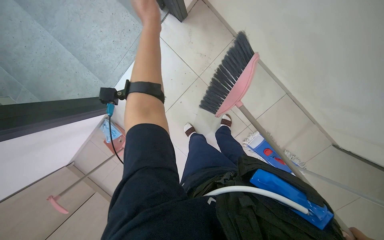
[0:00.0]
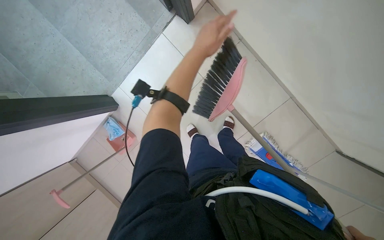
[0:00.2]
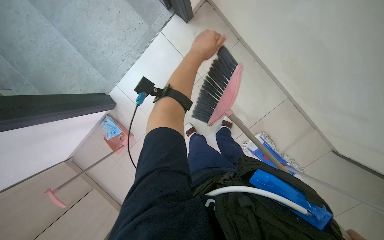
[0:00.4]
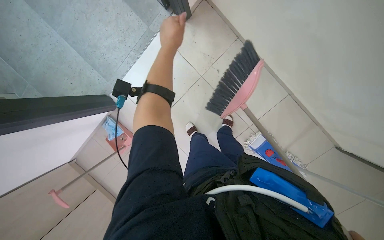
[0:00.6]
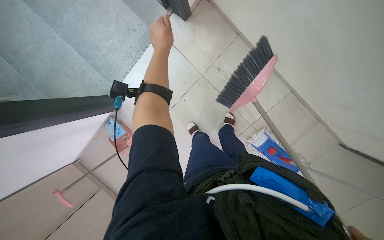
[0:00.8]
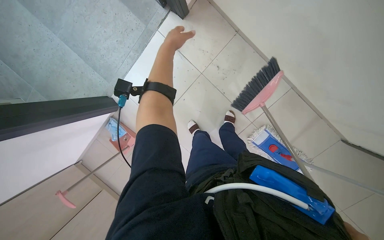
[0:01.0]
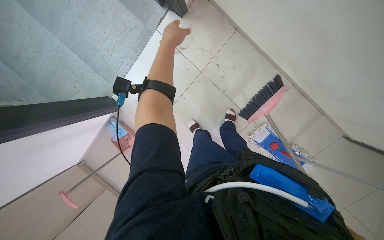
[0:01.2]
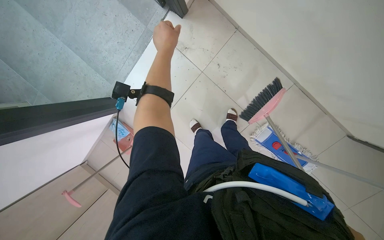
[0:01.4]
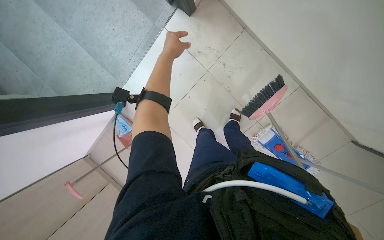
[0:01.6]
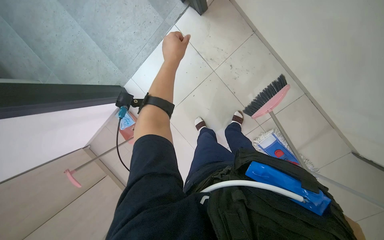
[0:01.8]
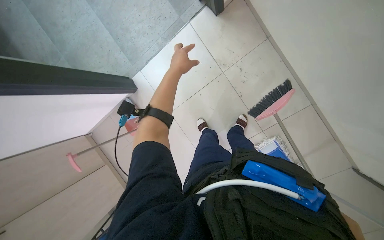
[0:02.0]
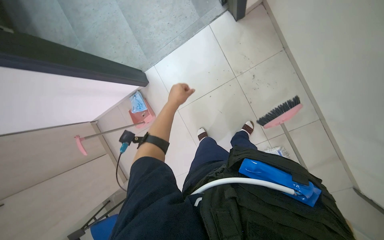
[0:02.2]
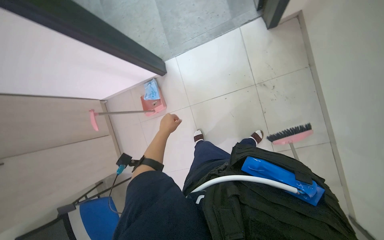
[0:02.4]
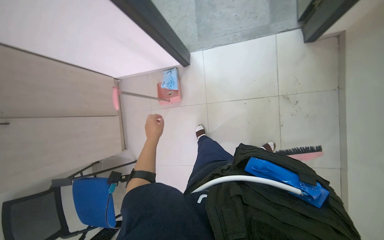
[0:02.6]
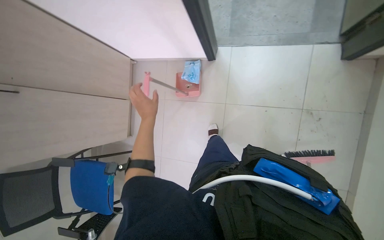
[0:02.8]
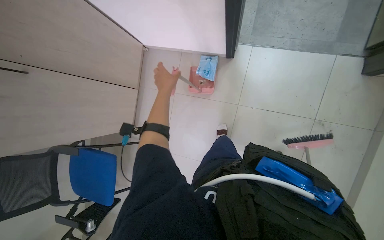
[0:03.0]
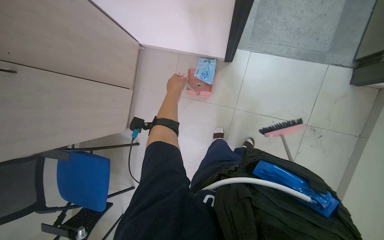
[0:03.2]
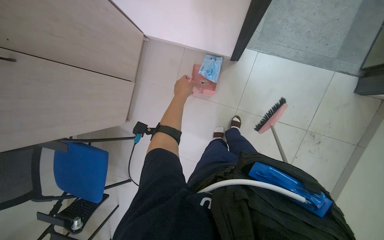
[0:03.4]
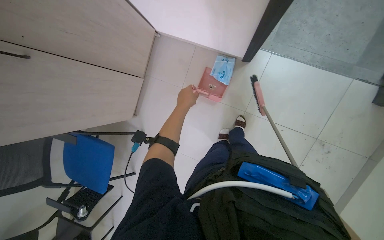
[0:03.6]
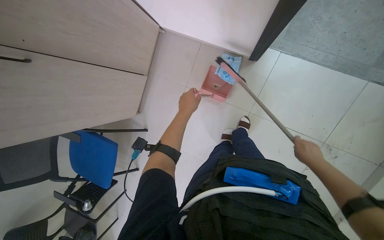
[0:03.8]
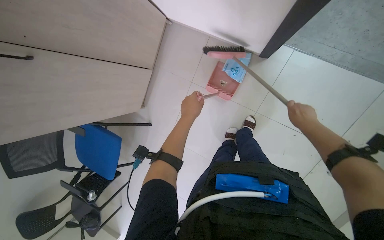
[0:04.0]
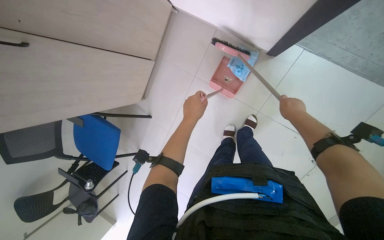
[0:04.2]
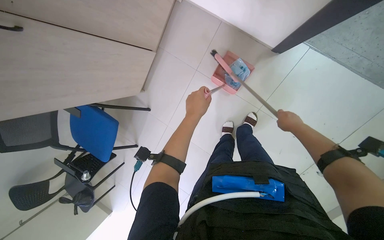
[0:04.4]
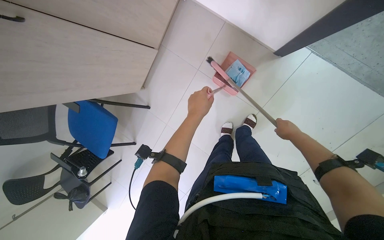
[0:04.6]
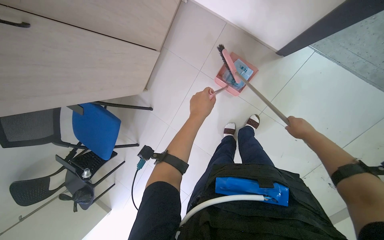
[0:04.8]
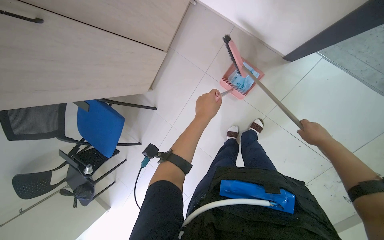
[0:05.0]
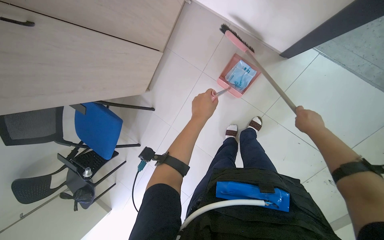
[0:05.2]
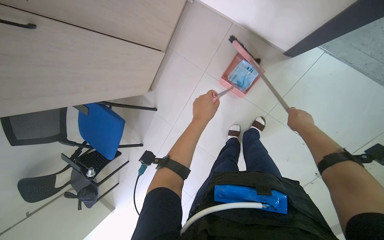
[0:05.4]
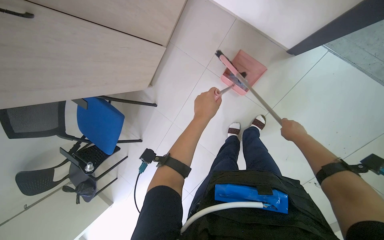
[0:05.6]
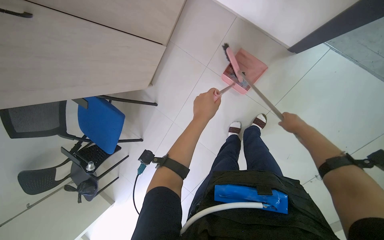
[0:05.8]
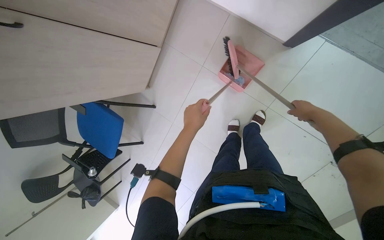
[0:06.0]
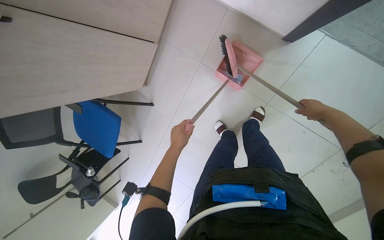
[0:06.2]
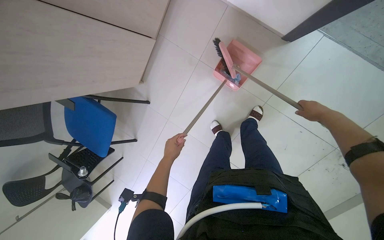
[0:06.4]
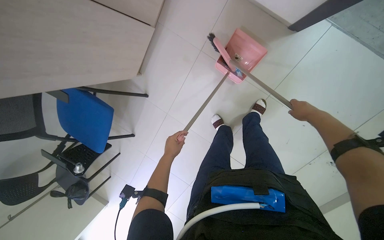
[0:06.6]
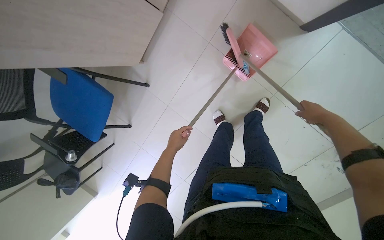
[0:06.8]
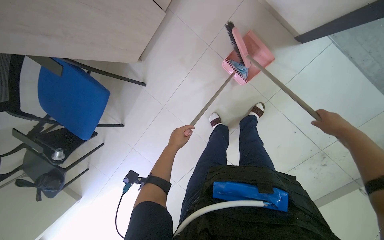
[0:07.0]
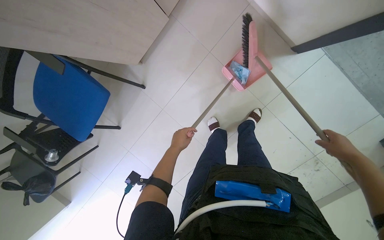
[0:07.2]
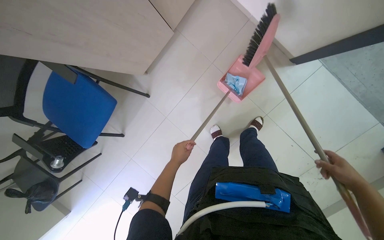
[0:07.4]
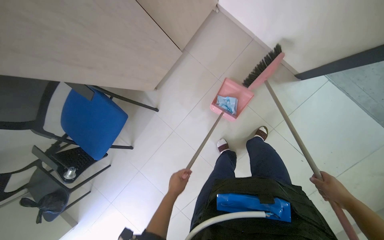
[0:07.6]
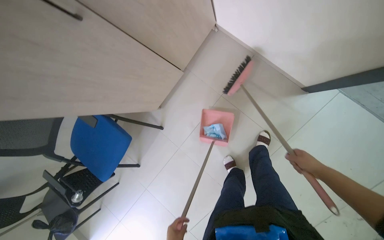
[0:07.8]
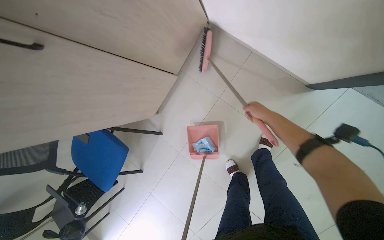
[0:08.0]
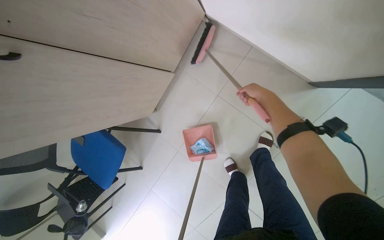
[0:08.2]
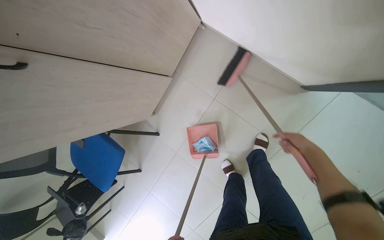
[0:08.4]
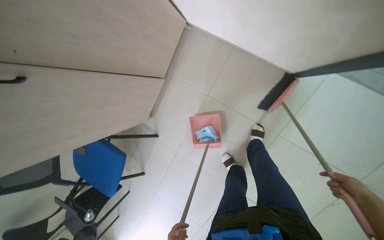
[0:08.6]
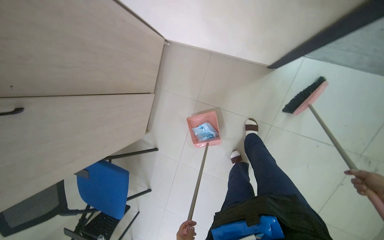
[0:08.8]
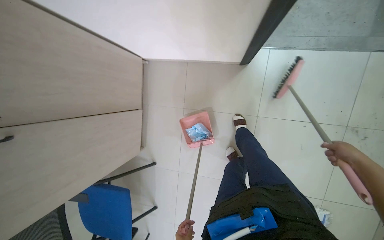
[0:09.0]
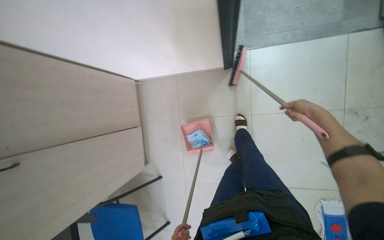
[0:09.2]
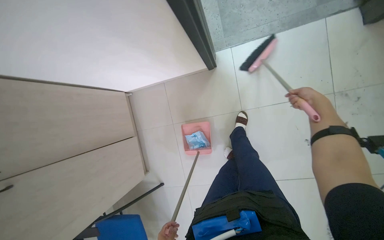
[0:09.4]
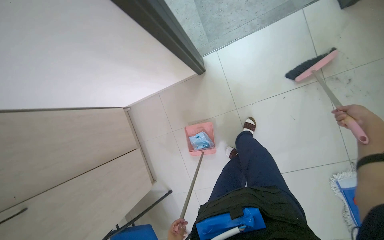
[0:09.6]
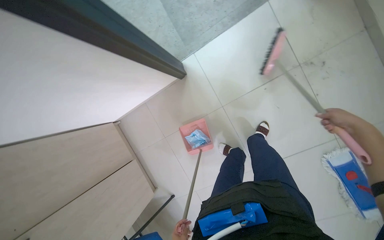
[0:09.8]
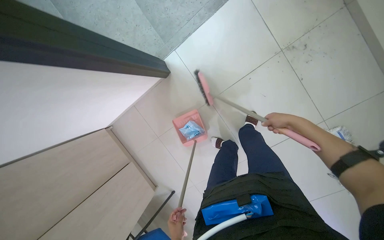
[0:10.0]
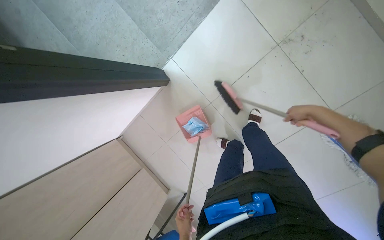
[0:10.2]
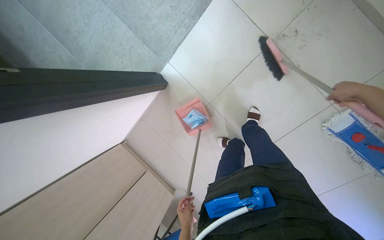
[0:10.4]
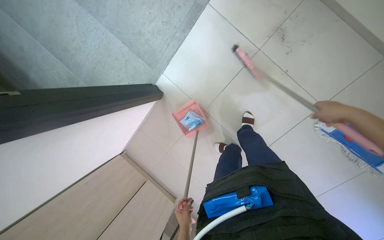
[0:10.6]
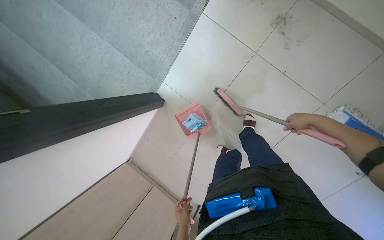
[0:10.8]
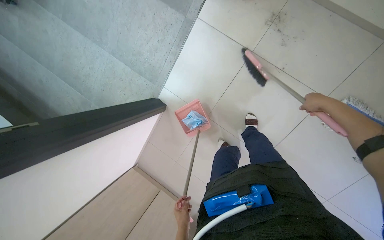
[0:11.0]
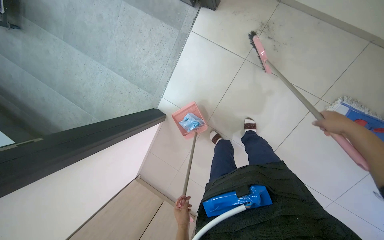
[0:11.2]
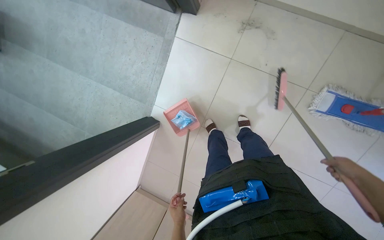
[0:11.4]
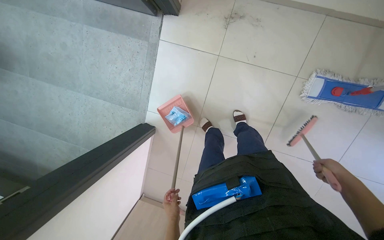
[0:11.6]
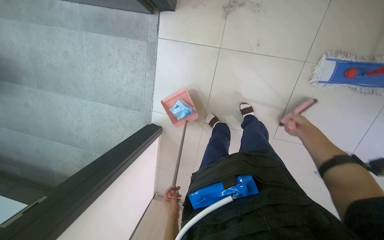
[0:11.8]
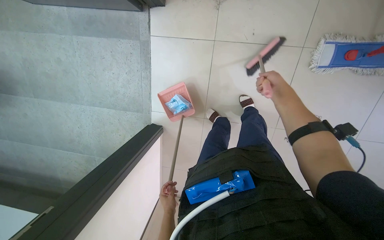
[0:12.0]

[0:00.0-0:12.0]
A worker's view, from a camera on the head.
Job: sweeping floor.
The whole recording: Sweeping and collecting debris from floor. The worker sweeps debris from the floor with a broom and collects it into a dustpan.
0:00.0 to 0:01.6: The left hand is displaced down the picture by about 10 cm.
0:01.6 to 0:03.0: The wearer moves approximately 70 cm. The scene turns about 55 degrees clockwise in the picture.
0:03.0 to 0:04.4: The wearer looks approximately 15 degrees further downward.
0:04.4 to 0:06.0: The right hand moves to the right, roughly 10 cm.
0:06.0 to 0:07.6: The left hand moves down the picture, farther from the camera and to the left, approximately 50 cm. The right hand shifts approximately 25 cm down the picture.
0:07.6 to 0:09.0: Everything in view rotates approximately 35 degrees counterclockwise.
0:09.0 to 0:10.4: The camera travels approximately 60 cm. The scene turns roughly 50 degrees counterclockwise in the picture.
0:10.4 to 0:12.0: The scene turns roughly 35 degrees counterclockwise in the picture. The left hand shifts approximately 30 cm up the picture and to the left, while the right hand travels farther from the camera by roughly 15 cm, and travels down the picture and back again, roughly 35 cm each way.

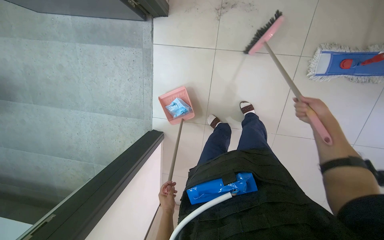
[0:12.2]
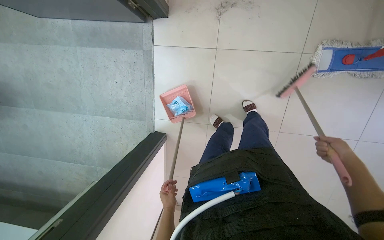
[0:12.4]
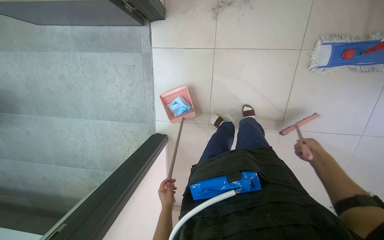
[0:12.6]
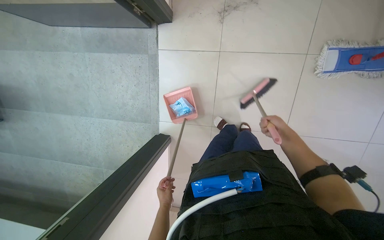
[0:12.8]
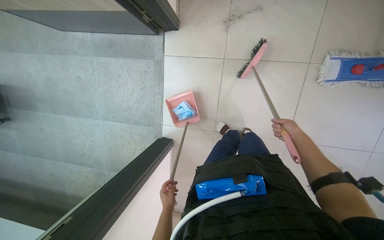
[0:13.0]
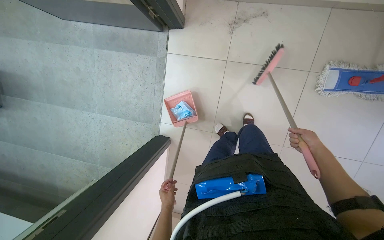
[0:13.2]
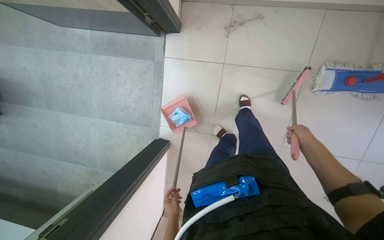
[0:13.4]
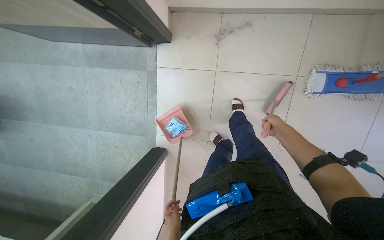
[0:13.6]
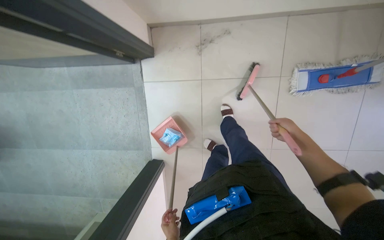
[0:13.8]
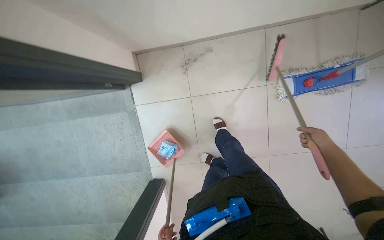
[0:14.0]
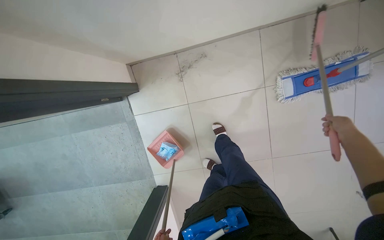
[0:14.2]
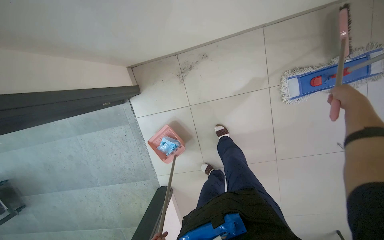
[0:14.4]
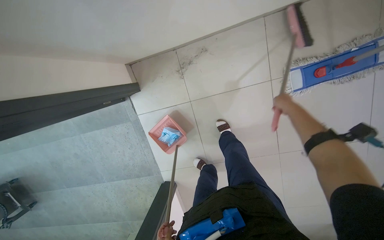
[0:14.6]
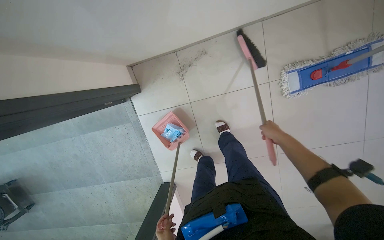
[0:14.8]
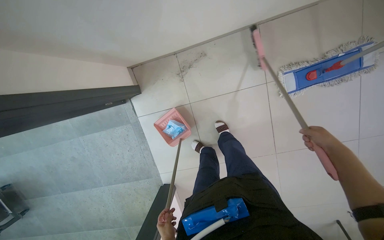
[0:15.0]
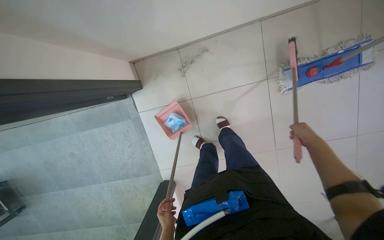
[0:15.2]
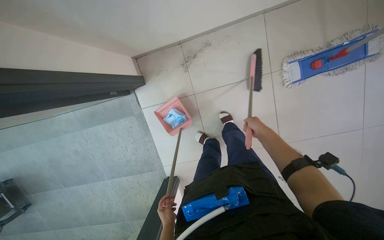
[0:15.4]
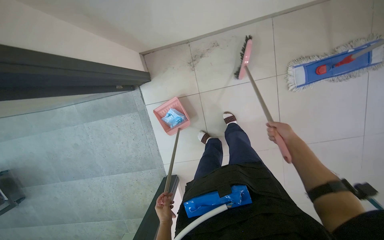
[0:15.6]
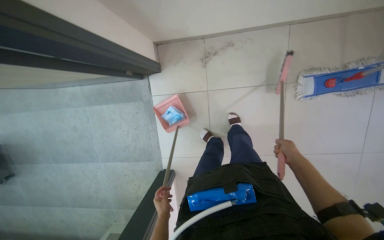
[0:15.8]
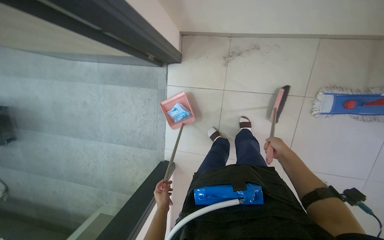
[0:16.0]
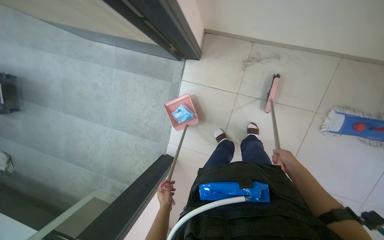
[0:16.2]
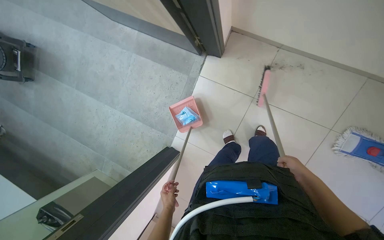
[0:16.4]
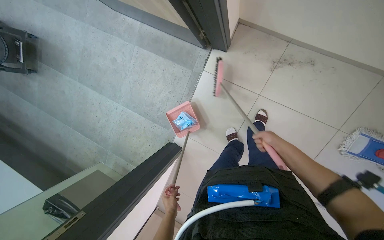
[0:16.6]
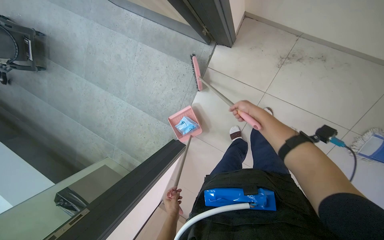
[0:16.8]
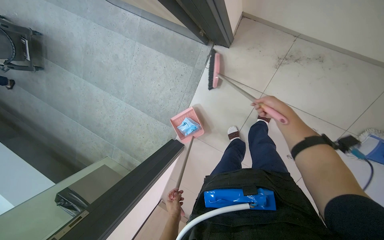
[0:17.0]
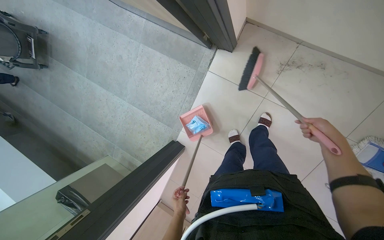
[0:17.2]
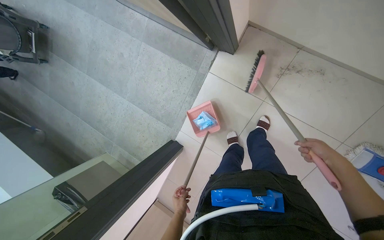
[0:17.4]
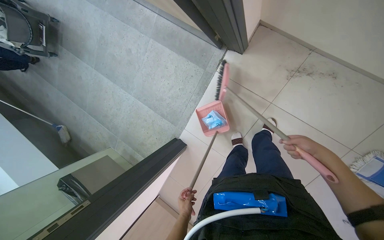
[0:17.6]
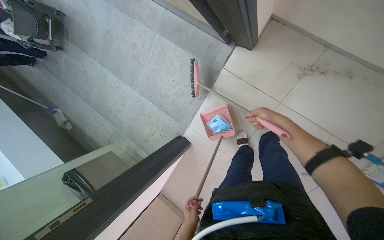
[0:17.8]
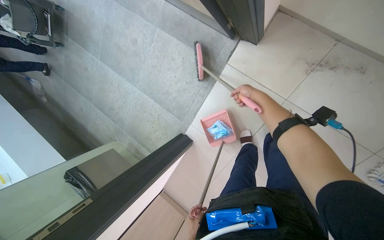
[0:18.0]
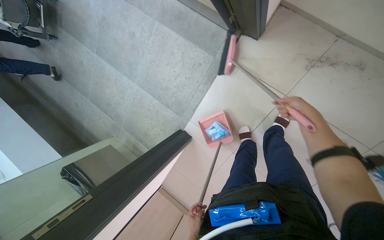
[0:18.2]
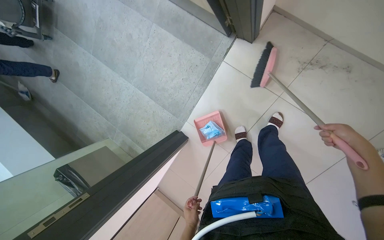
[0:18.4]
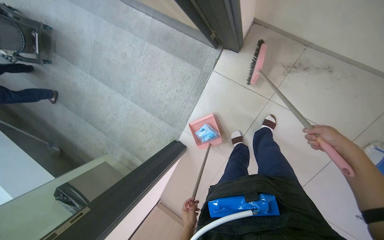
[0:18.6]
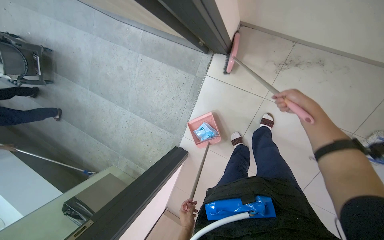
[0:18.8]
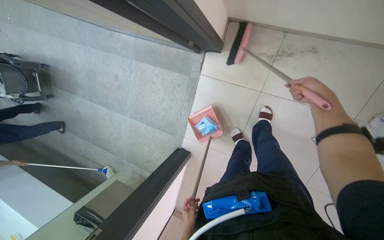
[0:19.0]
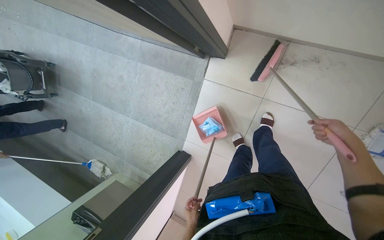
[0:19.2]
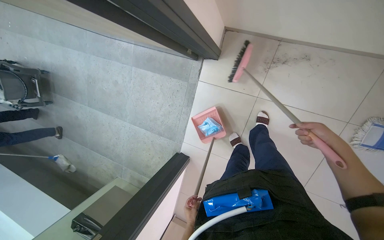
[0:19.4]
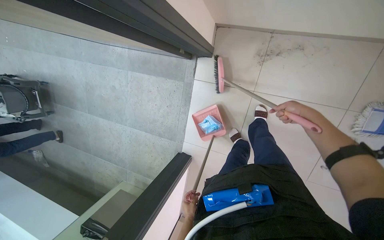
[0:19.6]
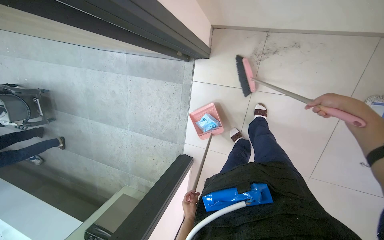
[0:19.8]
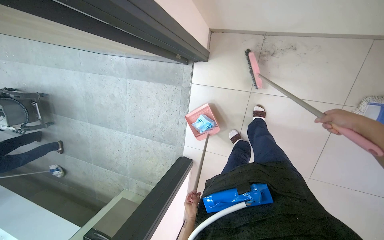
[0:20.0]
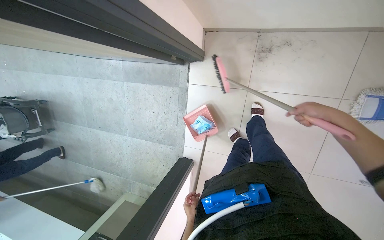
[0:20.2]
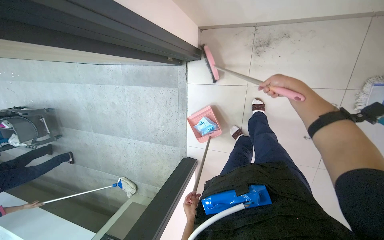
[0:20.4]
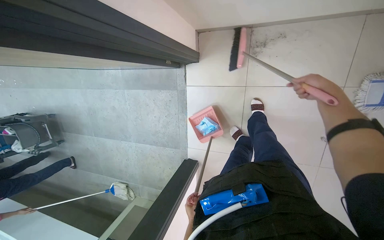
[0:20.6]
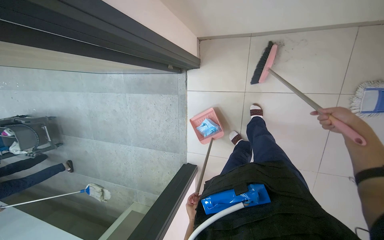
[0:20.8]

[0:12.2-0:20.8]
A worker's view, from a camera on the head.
Job: sweeping floor.
The whole recording: Sweeping and collecting debris from floor. The worker sweeps debris from the floor with a broom and collects it into a dustpan.
0:12.2 to 0:13.6: The right hand goes left and right, roughly 15 cm each way, reversing 2 times.
0:15.0 to 0:16.6: The camera travels about 40 cm. The scene turns about 40 degrees clockwise in the picture.
0:16.6 to 0:18.0: The right hand goes about 30 cm up the picture and farther from the camera, and moves approximately 20 cm to the right and comes back; the left hand goes about 10 cm to the right.
0:18.0 to 0:19.4: The right hand moves to the right, down the picture and nearer to the camera, some 40 cm.
0:19.4 to 0:20.8: The right hand shifts some 10 cm to the right, and reaches approximately 10 cm up the picture, then returns.
